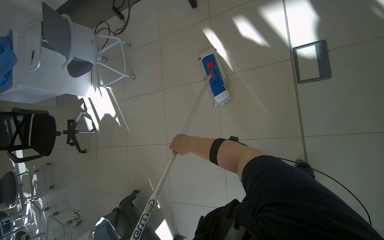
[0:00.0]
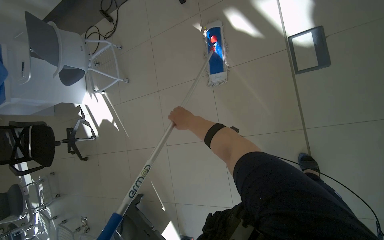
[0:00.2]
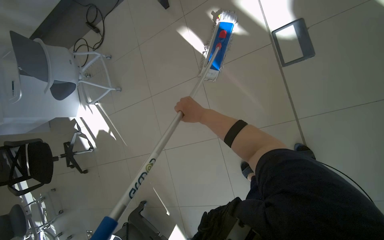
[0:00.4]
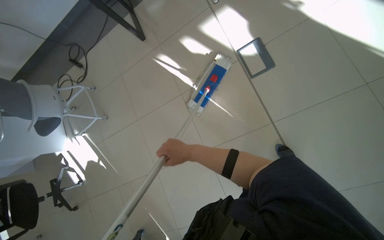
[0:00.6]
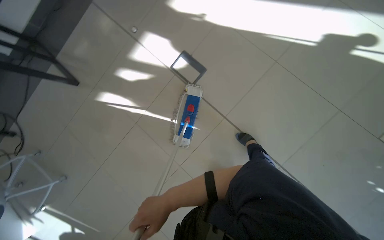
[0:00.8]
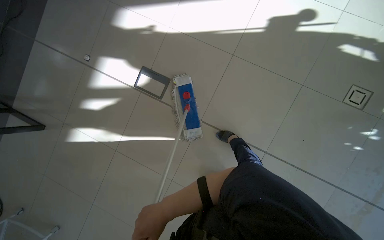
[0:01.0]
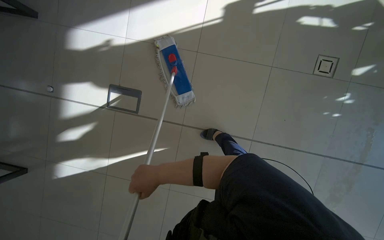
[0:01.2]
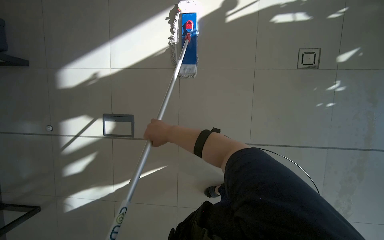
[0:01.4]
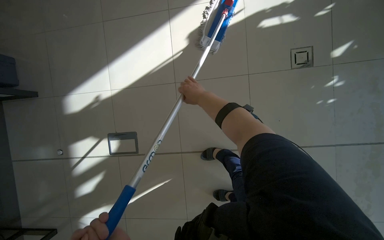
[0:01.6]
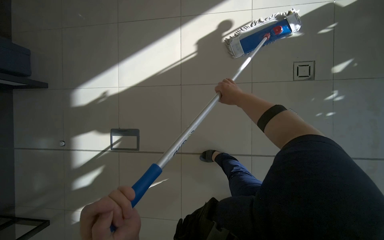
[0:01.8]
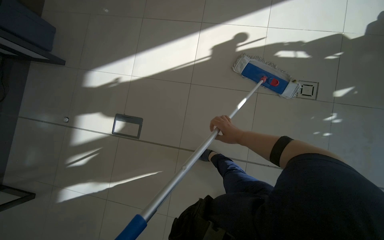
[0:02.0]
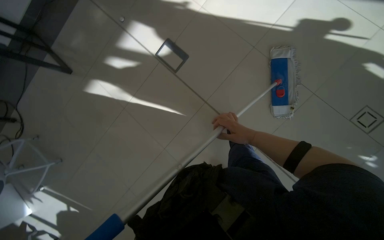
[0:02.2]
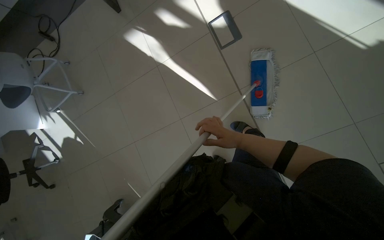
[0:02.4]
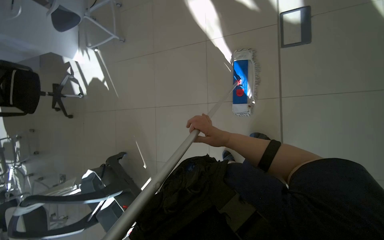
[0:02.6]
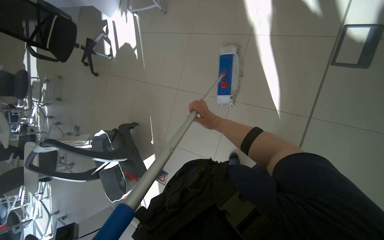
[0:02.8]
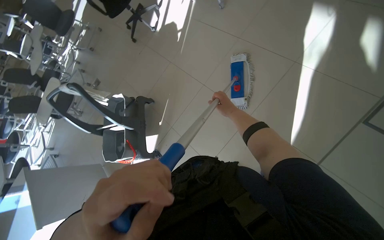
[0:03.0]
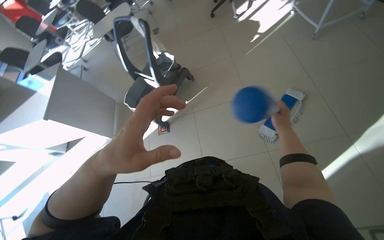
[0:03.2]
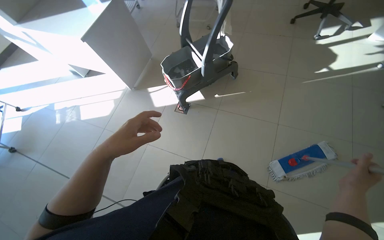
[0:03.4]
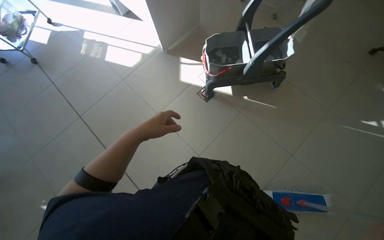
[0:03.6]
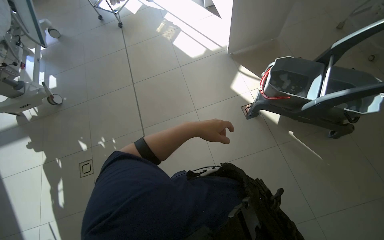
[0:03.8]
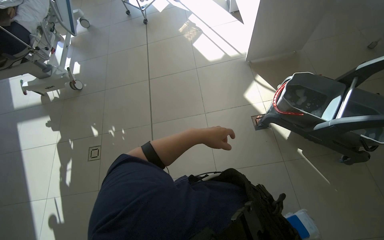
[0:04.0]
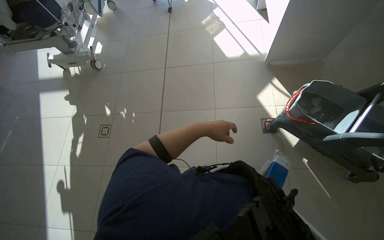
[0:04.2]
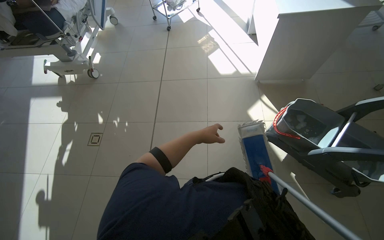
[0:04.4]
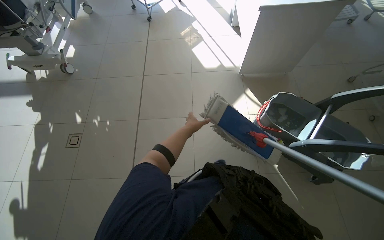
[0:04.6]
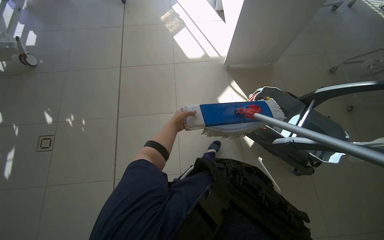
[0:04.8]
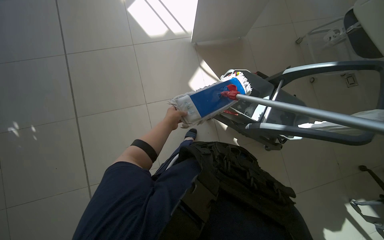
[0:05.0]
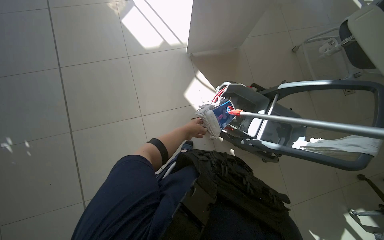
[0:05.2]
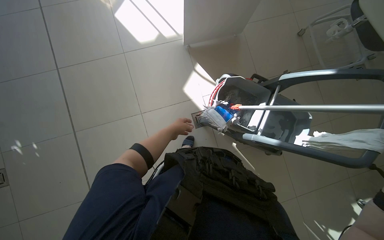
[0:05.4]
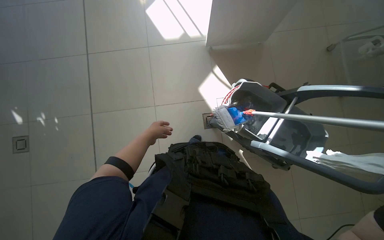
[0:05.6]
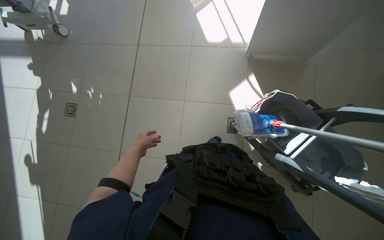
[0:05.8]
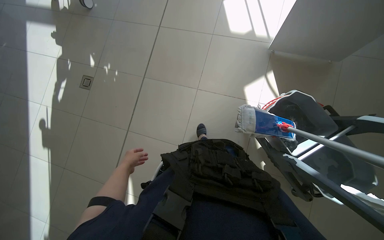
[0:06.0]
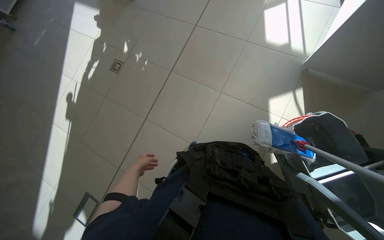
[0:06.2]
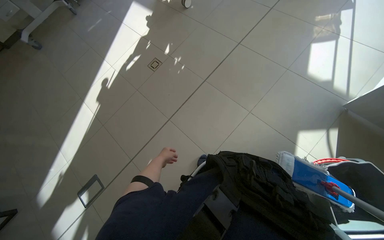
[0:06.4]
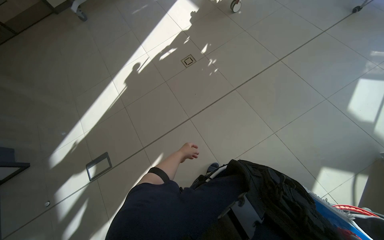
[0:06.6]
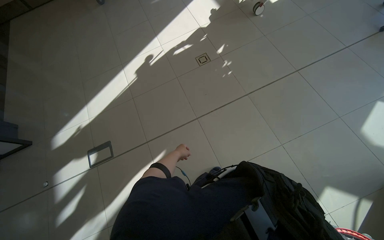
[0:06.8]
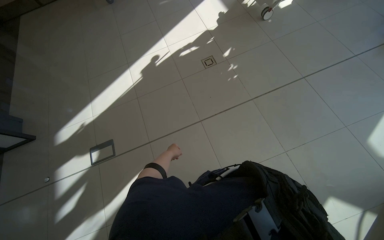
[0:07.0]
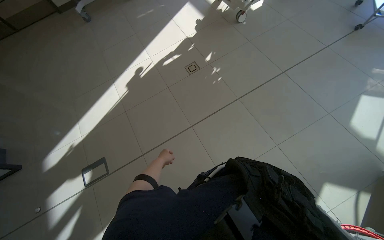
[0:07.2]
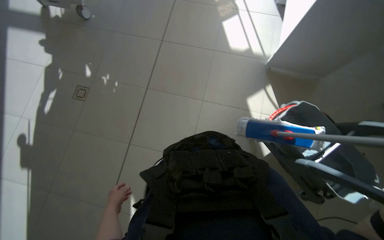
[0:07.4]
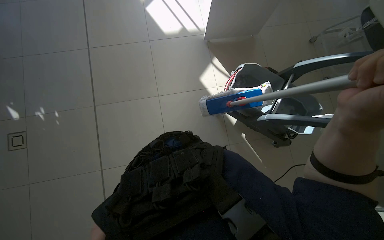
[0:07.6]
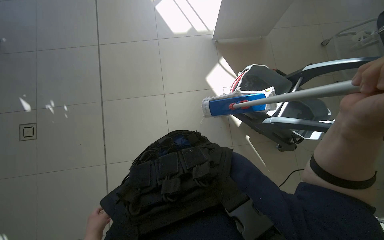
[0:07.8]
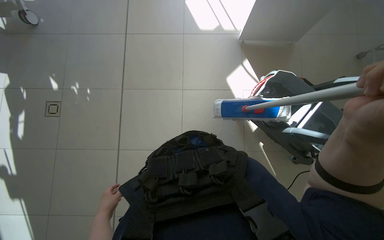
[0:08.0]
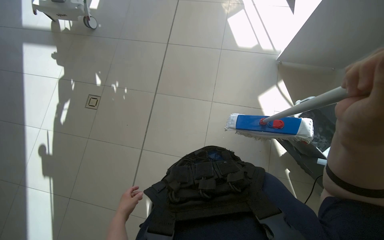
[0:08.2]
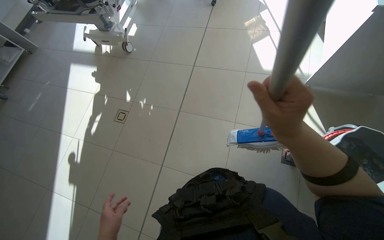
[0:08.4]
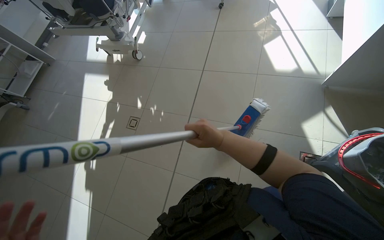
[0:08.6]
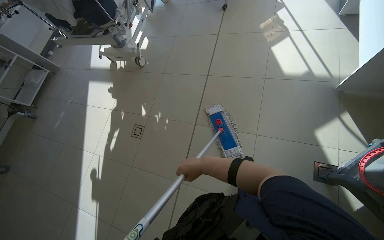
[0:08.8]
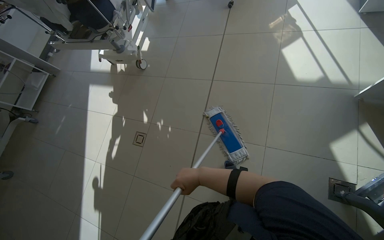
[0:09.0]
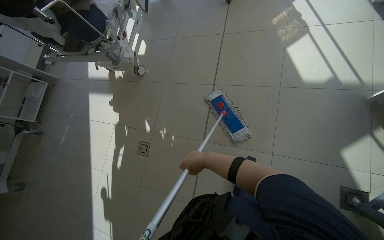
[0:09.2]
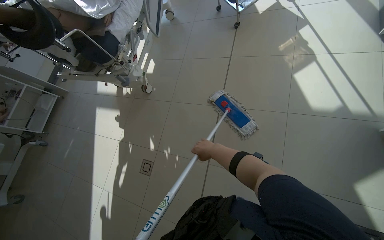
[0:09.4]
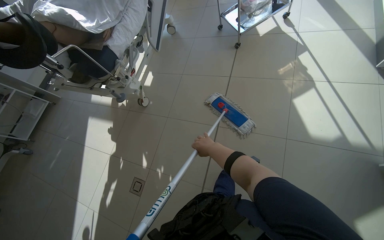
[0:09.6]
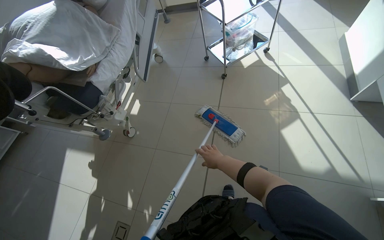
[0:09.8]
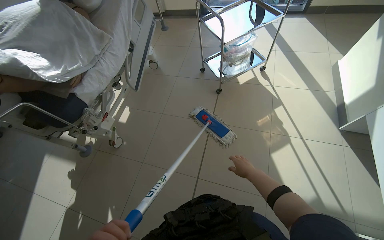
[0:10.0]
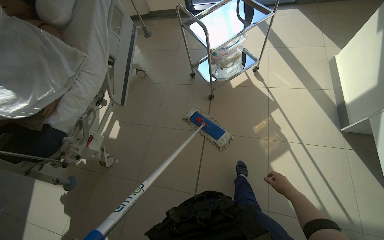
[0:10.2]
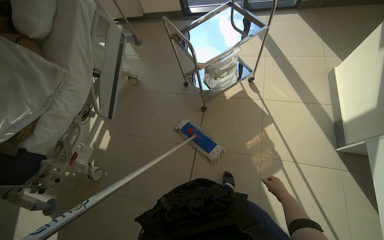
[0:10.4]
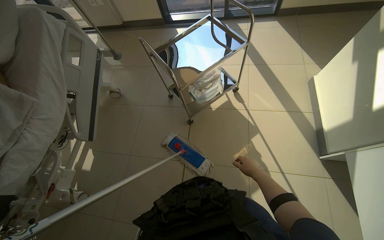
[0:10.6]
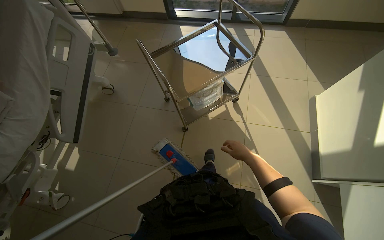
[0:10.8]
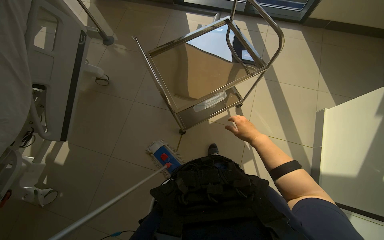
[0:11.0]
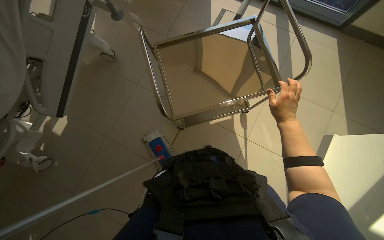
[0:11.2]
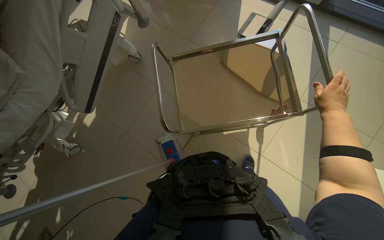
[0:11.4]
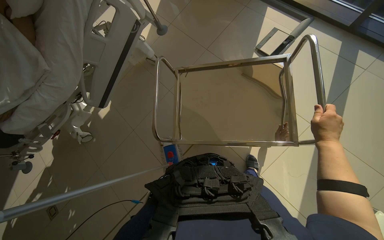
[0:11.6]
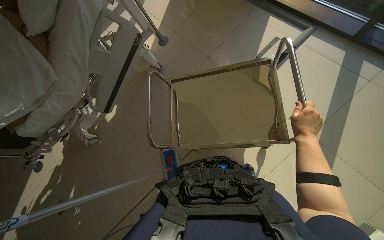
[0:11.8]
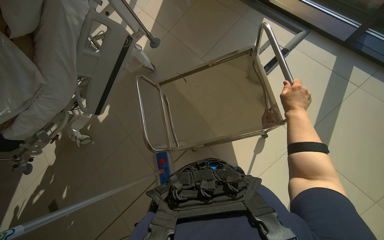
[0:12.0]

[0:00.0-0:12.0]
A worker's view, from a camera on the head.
Job: mopping floor.
The whole recording: Mopping the room floor. The worker mops the tiled floor in the room, moving around furniture and equipment.
0:00.0 to 0:01.6: The camera travels approximately 70 cm. The wearer looks roughly 90 degrees further to the right. The view tips upward by about 15 degrees.
0:01.6 to 0:03.0: The camera travels some 60 cm. The head rotates some 105 degrees to the left. The view tips downward by some 15 degrees.
0:03.0 to 0:04.4: The camera travels about 40 cm. The wearer looks approximately 140 degrees further to the left. The wearer looks about 15 degrees further downward.
0:04.4 to 0:06.0: The wearer looks roughly 20 degrees further downward.
0:06.0 to 0:07.6: The wearer looks approximately 30 degrees further to the right.
0:07.6 to 0:09.0: The camera is carried about 40 cm. The head rotates about 35 degrees to the left.
0:09.0 to 0:10.4: The head travels some 1 m.
0:10.4 to 0:12.0: The camera travels about 1 m. The wearer looks some 35 degrees further to the left. The view tips downward by some 15 degrees.

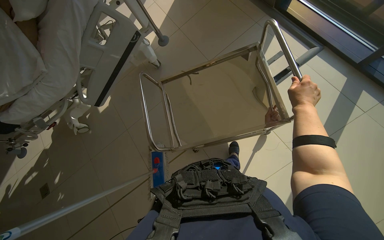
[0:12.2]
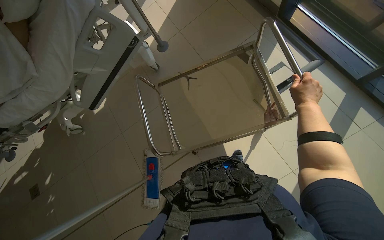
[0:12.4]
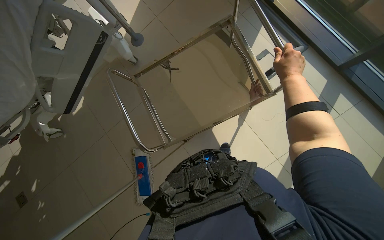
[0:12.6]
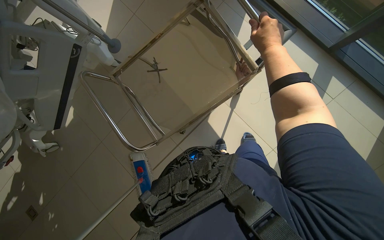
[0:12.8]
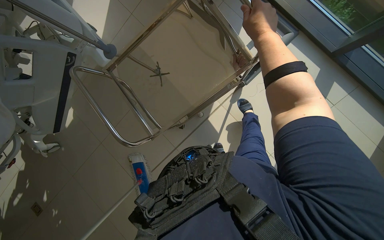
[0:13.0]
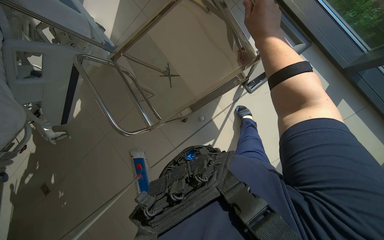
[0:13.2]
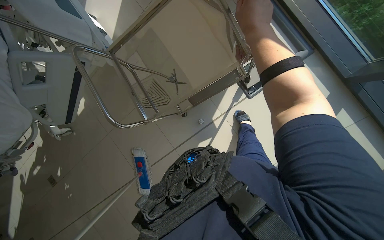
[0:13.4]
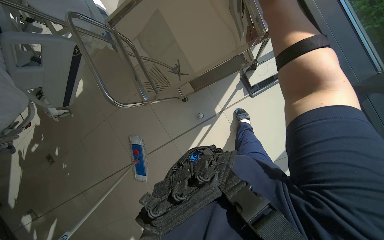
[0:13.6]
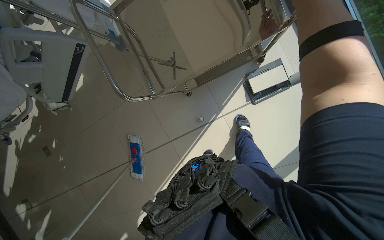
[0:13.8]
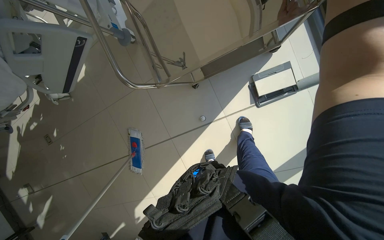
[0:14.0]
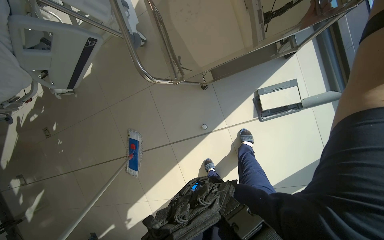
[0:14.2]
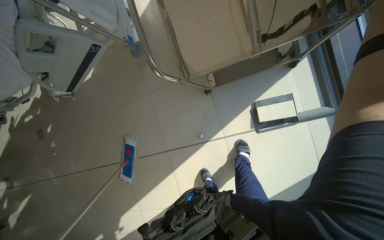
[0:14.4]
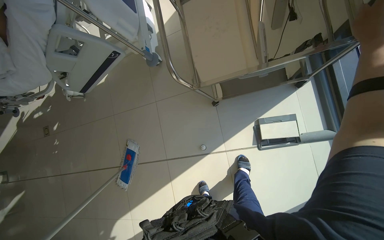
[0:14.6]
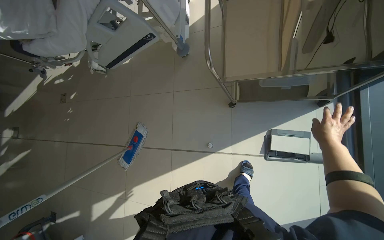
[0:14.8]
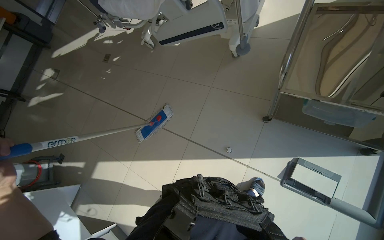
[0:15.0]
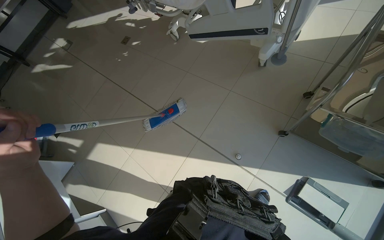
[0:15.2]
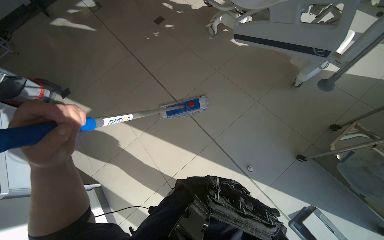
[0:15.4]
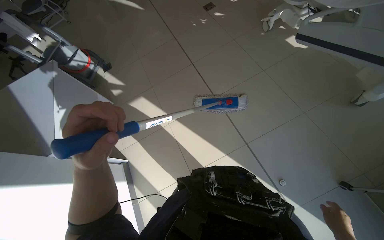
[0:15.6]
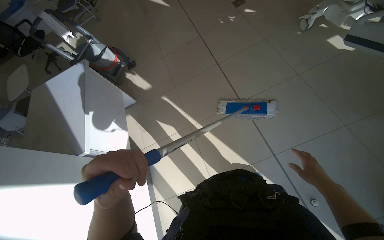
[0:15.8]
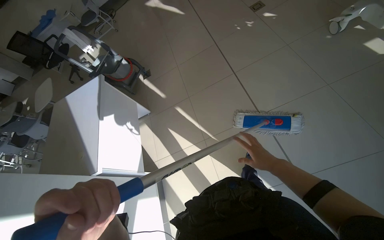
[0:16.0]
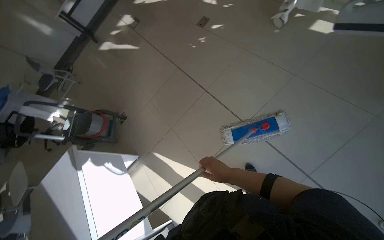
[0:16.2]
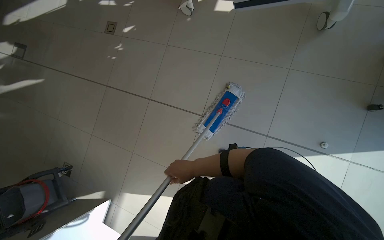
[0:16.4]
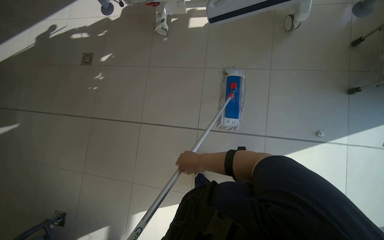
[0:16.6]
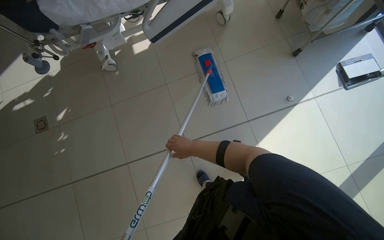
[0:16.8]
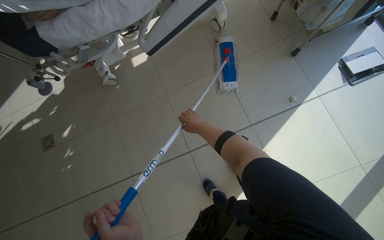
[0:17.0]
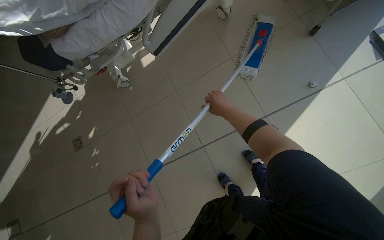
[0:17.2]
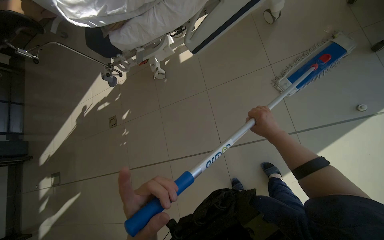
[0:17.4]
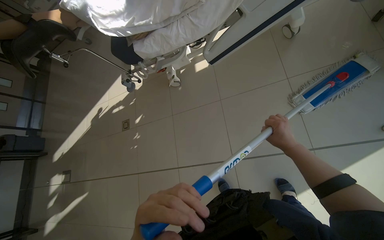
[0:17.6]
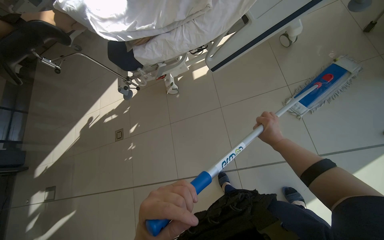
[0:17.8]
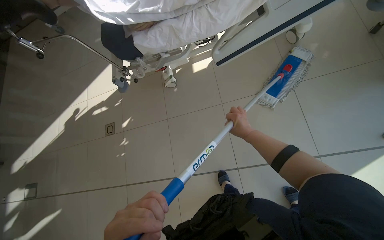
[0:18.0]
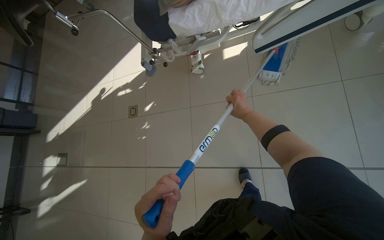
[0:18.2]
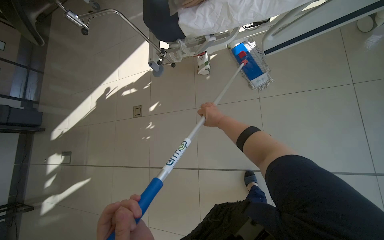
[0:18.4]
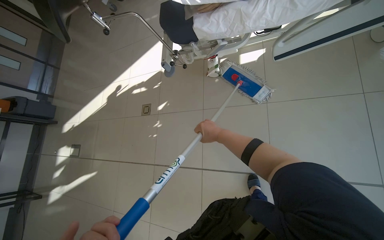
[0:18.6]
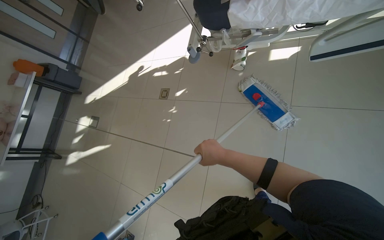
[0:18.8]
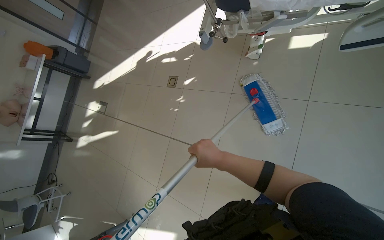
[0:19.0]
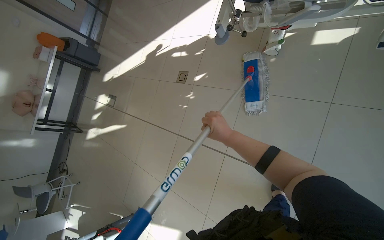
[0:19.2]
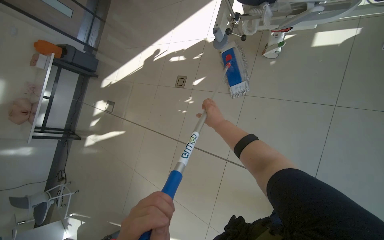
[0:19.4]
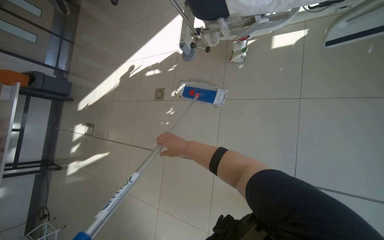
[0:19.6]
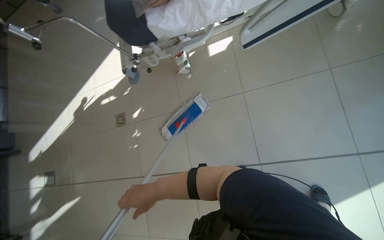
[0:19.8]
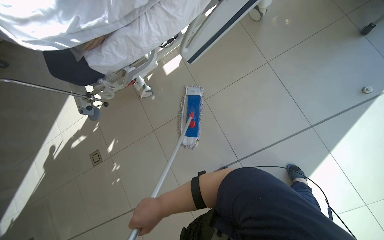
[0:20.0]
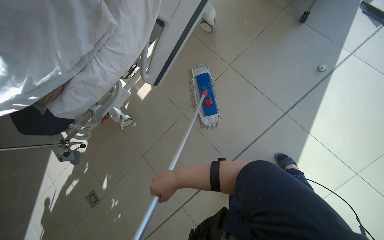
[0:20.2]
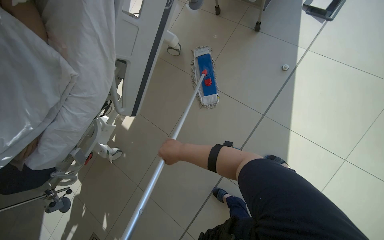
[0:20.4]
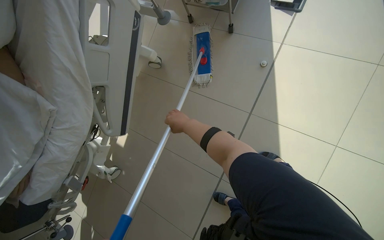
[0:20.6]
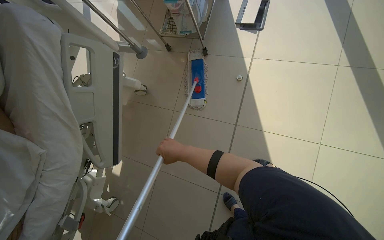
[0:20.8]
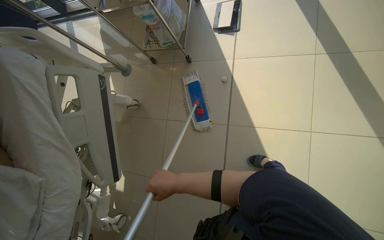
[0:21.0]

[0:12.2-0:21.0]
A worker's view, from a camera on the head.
Job: mopping floor.
The whole recording: Mopping the room floor. The worker mops the tiled floor in the room, moving around furniture and equipment.
0:12.2 to 0:13.6: The head travels approximately 70 cm. The wearer looks roughly 25 degrees further downward.
0:13.6 to 0:15.2: The scene turns about 65 degrees clockwise in the picture.
0:15.2 to 0:16.6: The wearer moves about 80 cm.
0:18.0 to 0:19.6: The head turns to the left by approximately 20 degrees.
0:19.6 to 0:21.0: The head travels approximately 80 cm. The head rotates about 85 degrees to the right. The view tips upward by about 25 degrees.
